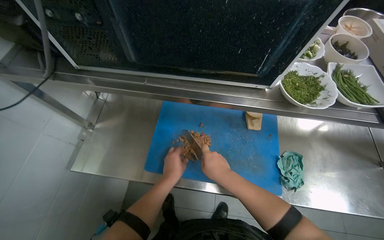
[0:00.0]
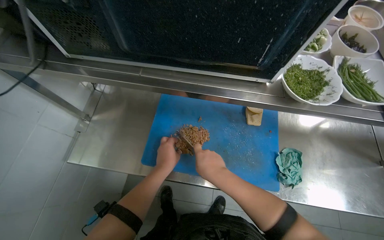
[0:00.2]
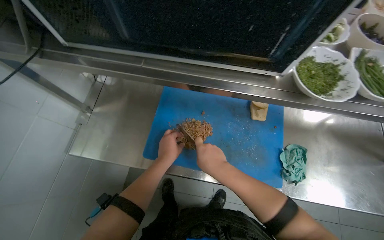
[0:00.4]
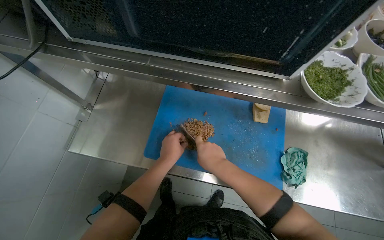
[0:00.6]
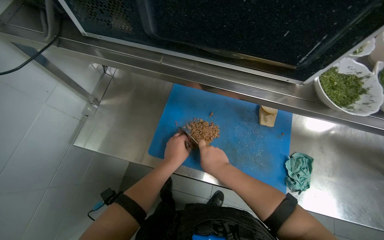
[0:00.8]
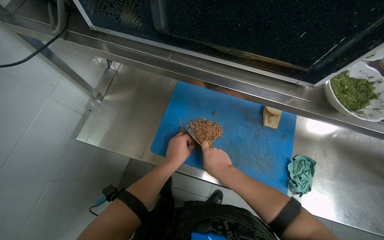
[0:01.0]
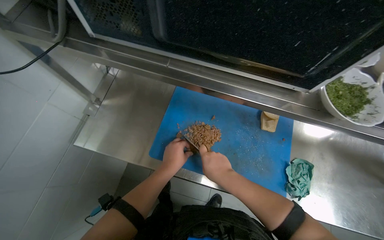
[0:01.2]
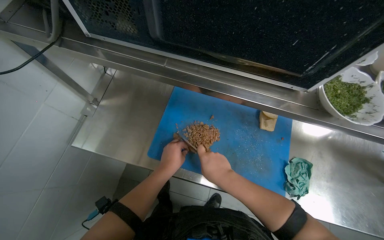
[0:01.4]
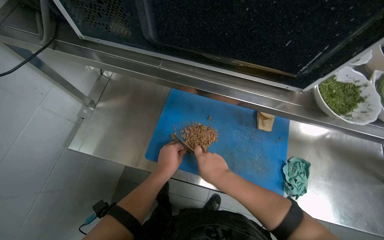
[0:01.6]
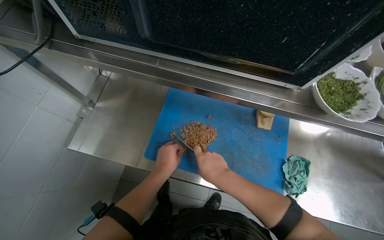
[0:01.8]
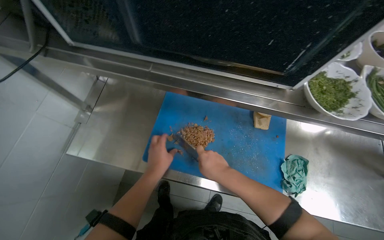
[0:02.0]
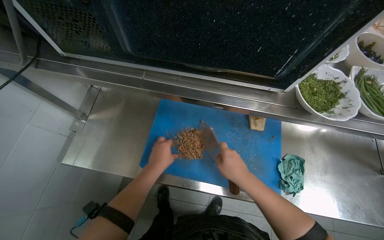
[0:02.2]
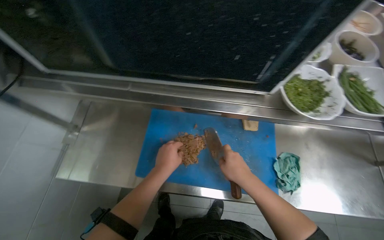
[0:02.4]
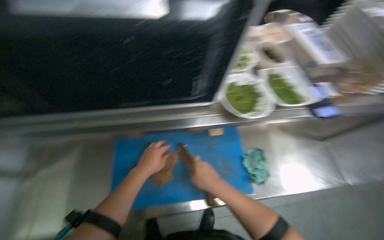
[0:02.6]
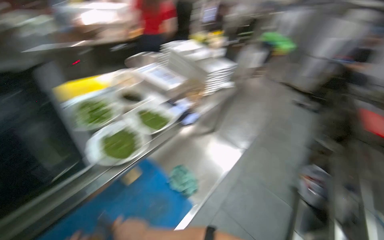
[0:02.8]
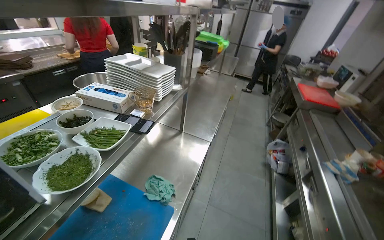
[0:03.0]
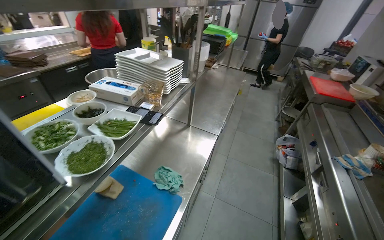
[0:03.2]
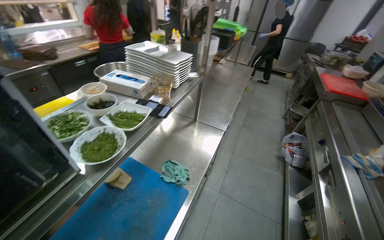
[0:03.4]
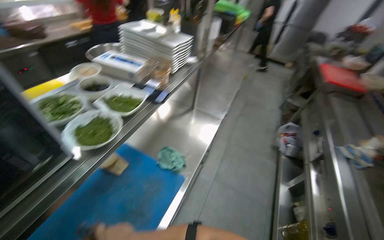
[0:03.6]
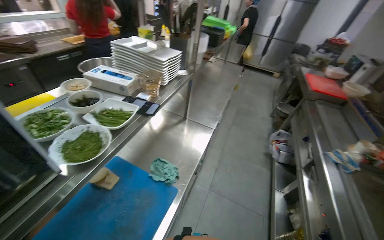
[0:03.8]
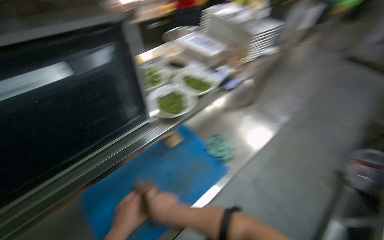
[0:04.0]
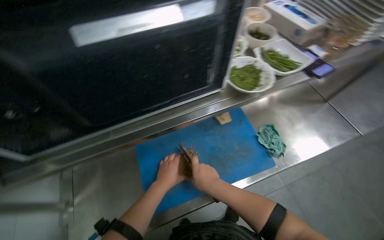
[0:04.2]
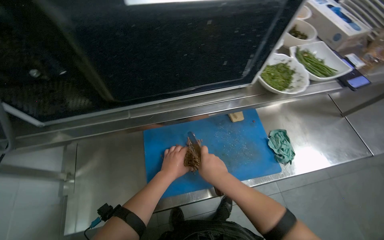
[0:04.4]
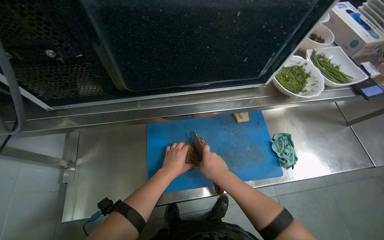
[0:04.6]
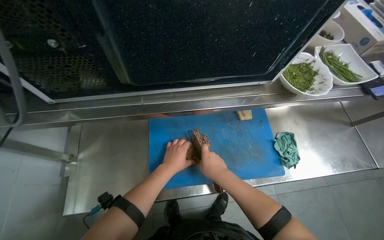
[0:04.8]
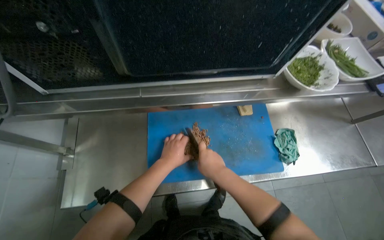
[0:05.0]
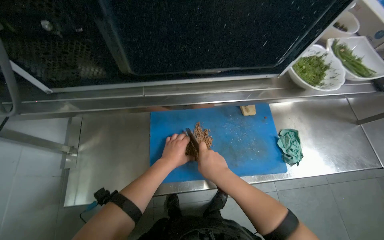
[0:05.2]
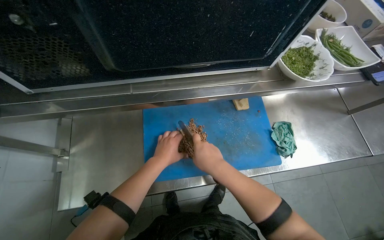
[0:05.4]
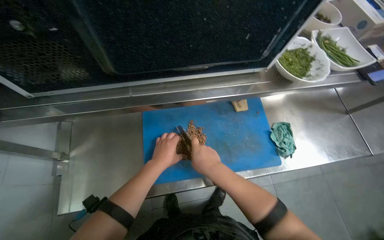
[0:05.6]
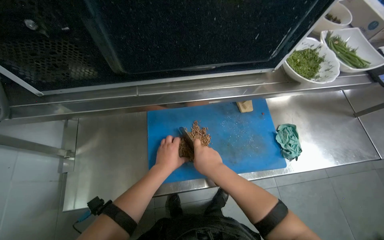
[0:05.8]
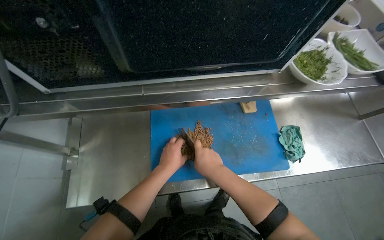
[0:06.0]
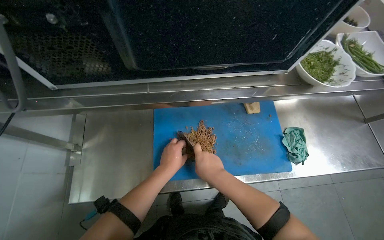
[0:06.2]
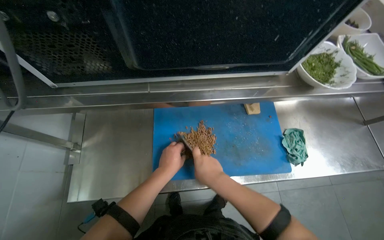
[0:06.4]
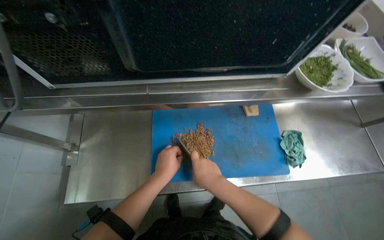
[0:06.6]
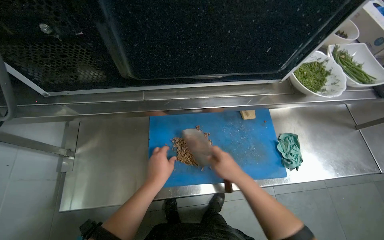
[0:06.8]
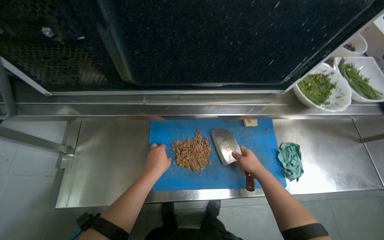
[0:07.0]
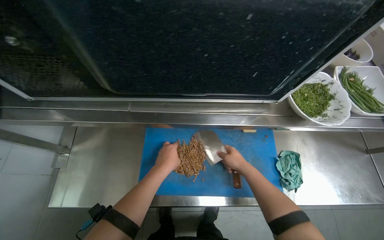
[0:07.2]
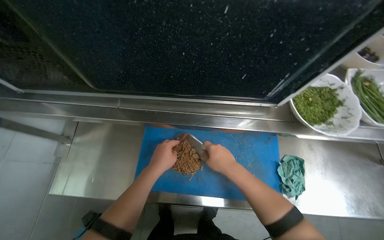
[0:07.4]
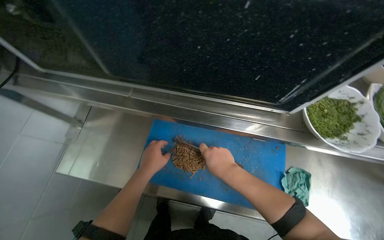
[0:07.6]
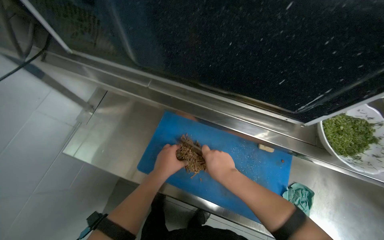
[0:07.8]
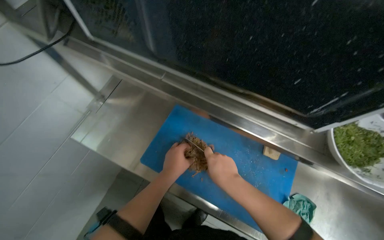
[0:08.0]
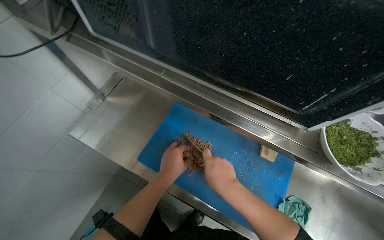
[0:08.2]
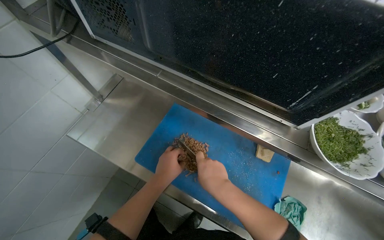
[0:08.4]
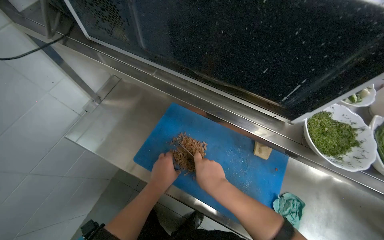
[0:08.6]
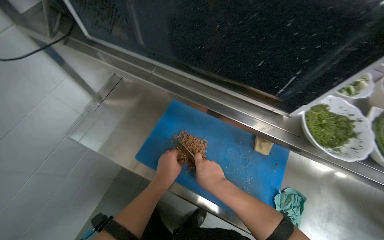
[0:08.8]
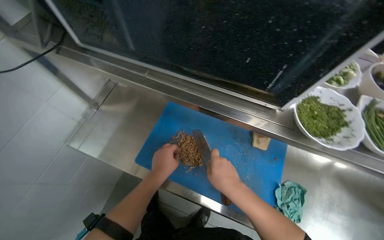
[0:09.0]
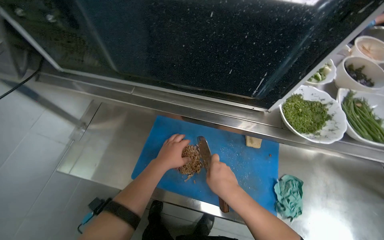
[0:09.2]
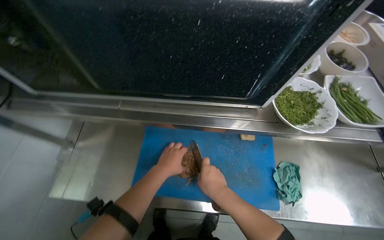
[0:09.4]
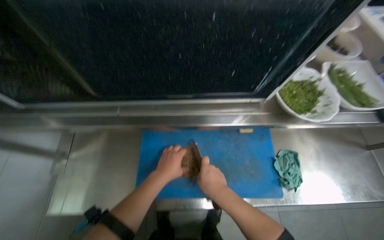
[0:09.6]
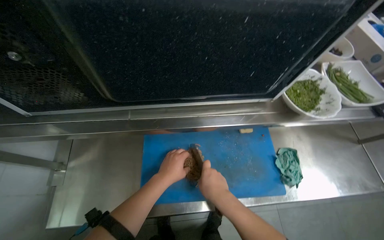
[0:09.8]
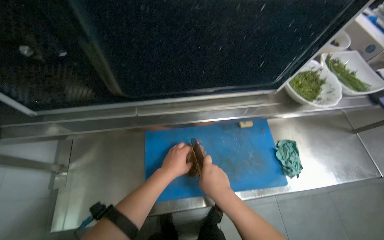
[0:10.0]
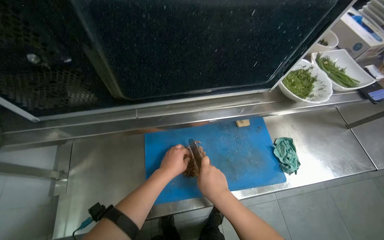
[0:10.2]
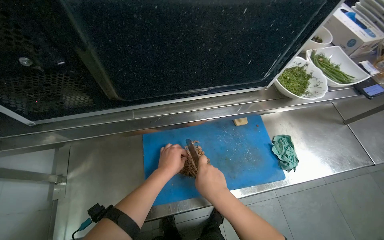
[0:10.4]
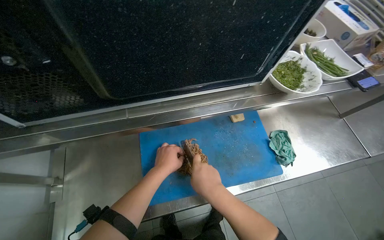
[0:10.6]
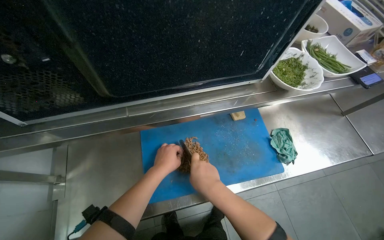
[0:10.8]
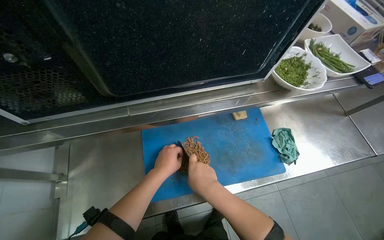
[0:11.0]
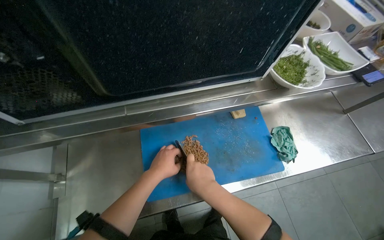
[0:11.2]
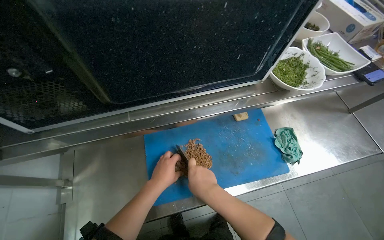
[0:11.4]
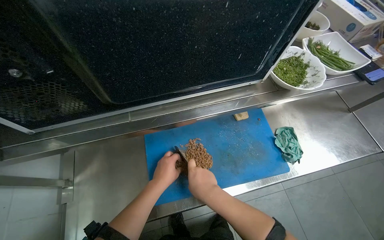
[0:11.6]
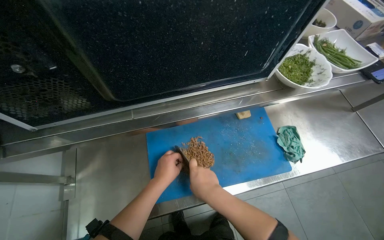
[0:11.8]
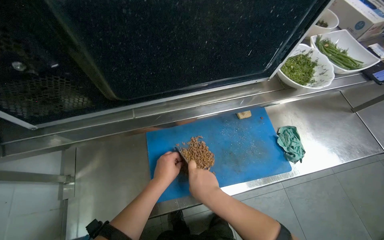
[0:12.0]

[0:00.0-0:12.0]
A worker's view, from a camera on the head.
Job: preparing food.
The whole recording: Chopping meat on cutting board. The worker transfers meat to a cutting board and chops it into smaller pieces.
0:00.0 to 0:01.6: The hands work in one place, with small movements.
0:01.6 to 0:03.0: The head rotates some 75 degrees to the right. The wearer looks about 15 degrees further upward.
0:03.0 to 0:04.4: The head rotates approximately 45 degrees to the left. The view tilts some 25 degrees downward.
0:04.4 to 0:06.0: The hands make small movements and keep their place.
0:06.0 to 0:07.6: The right hand travels to the right and back again, some 15 cm each way.
0:09.0 to 0:10.4: The head turns to the right by approximately 35 degrees.
0:10.4 to 0:12.0: The hands are busy where they are.

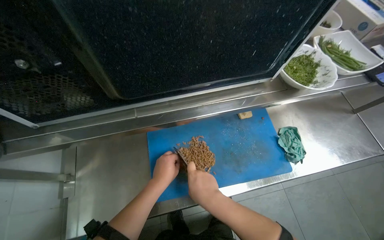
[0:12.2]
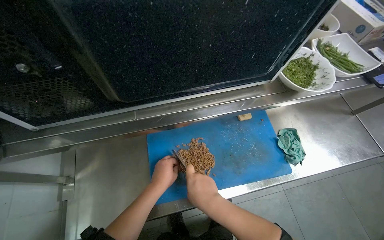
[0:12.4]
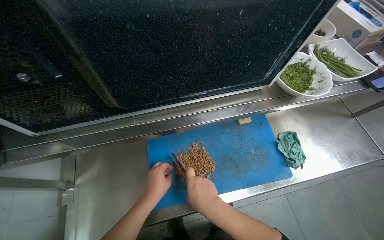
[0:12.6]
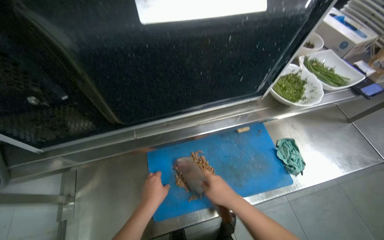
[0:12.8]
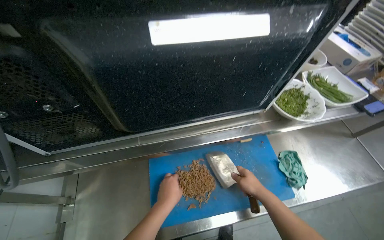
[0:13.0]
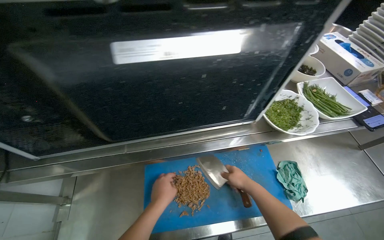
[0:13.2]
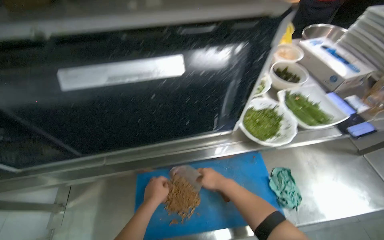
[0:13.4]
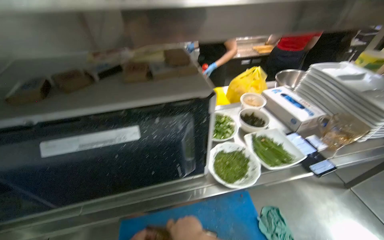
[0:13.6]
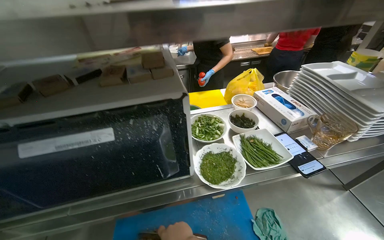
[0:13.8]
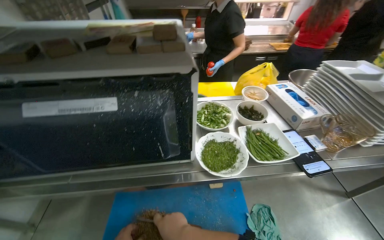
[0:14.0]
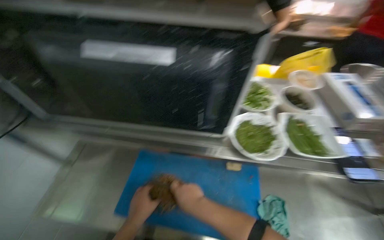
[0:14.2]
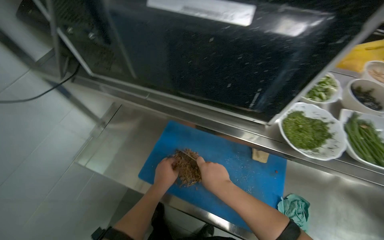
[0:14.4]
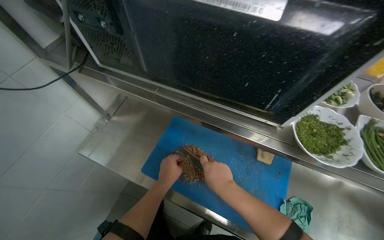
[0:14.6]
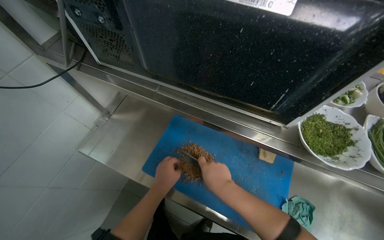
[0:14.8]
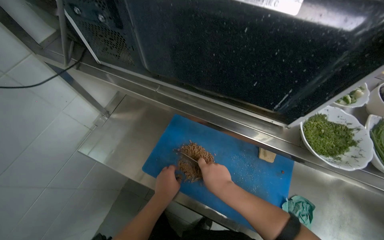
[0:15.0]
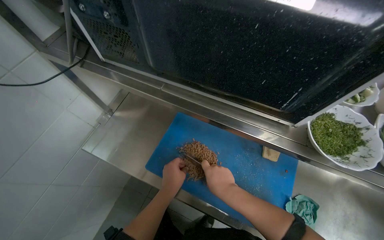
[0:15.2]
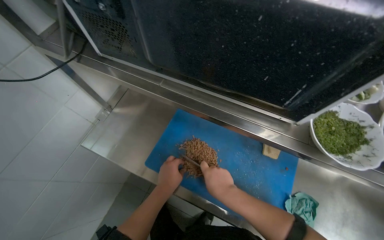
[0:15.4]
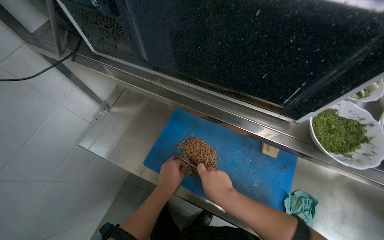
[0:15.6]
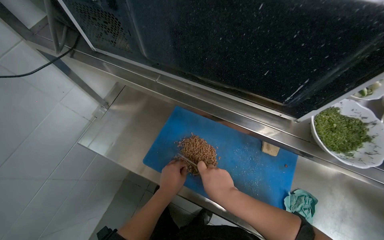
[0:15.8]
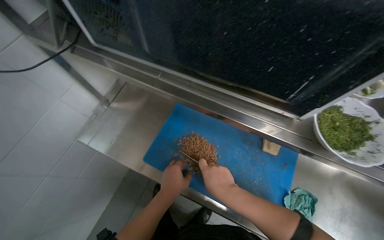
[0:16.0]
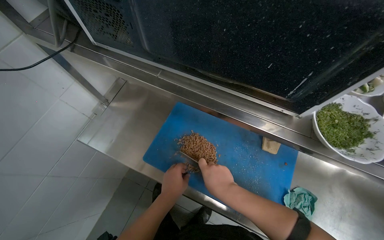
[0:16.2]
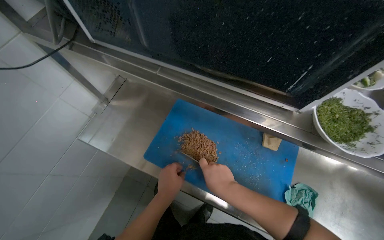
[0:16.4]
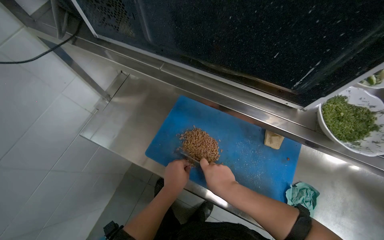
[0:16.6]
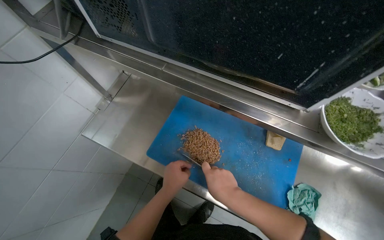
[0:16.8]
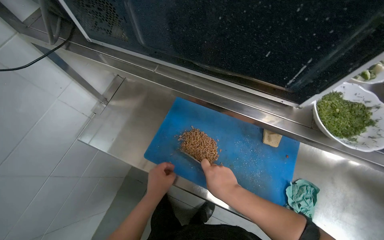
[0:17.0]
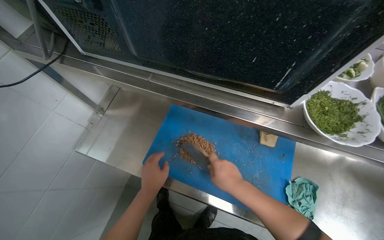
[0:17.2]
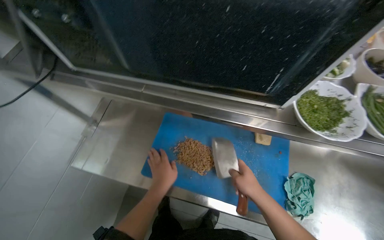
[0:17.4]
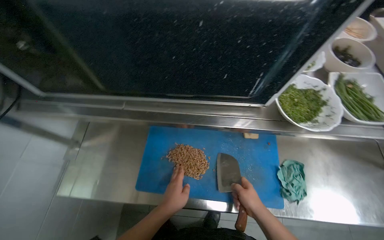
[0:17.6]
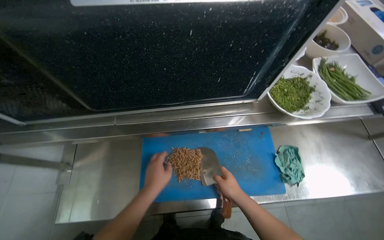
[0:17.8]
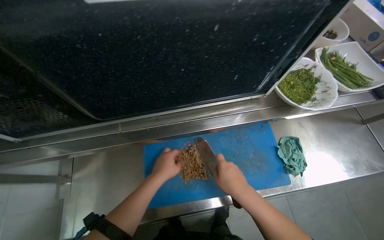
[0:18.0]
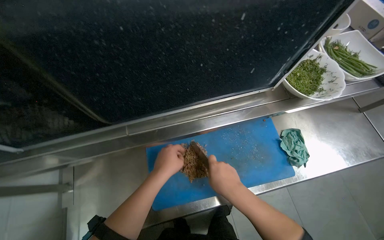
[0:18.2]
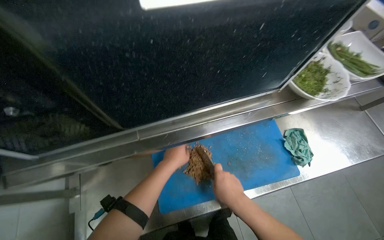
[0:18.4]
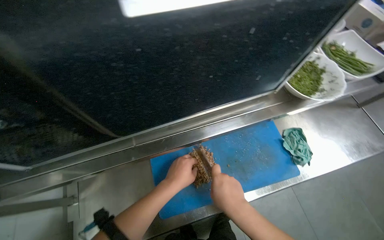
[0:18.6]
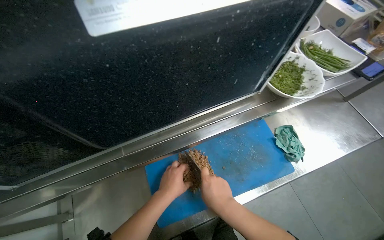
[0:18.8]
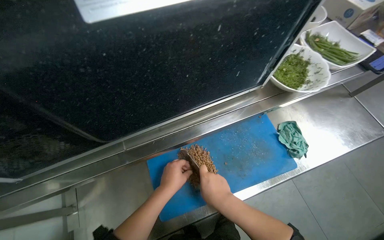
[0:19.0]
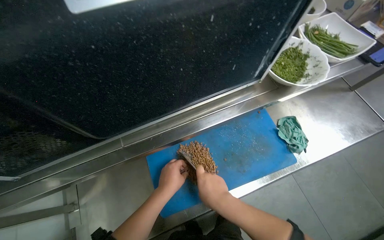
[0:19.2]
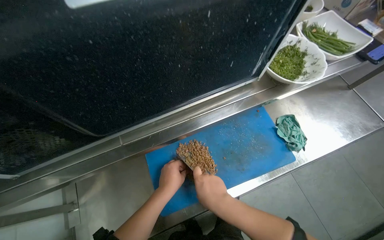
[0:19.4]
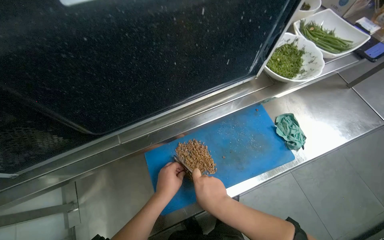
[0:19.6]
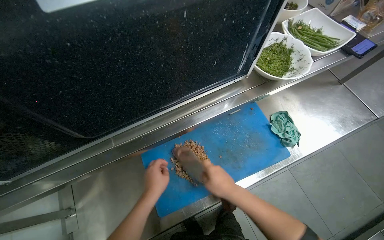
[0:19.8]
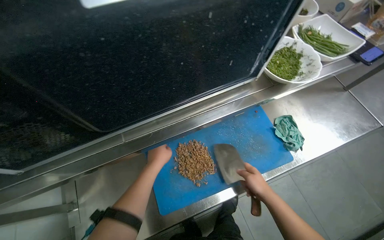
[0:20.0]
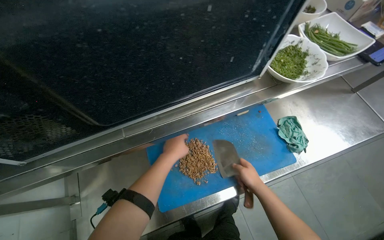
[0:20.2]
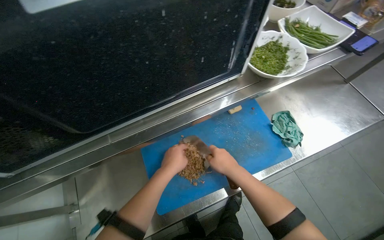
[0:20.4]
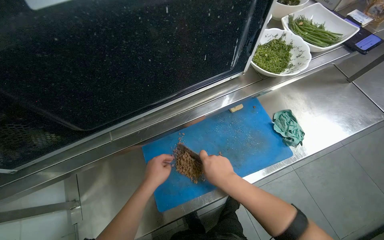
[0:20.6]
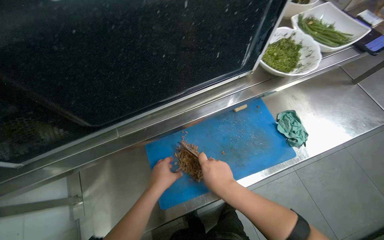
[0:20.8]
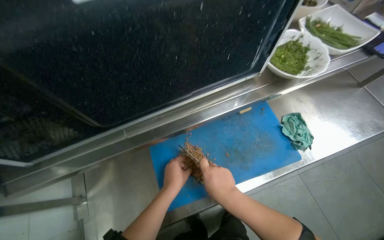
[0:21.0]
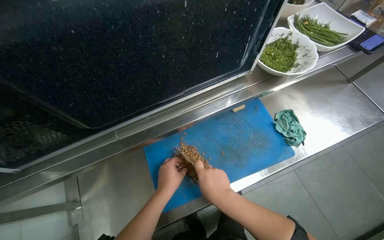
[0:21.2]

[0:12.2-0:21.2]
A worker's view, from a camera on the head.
Job: preparing food.
The whole recording: Chopping meat on cutting board. The worker transfers meat to a cutting board and chops it into smaller pieces.
0:12.2 to 0:13.8: The camera pitches upward, by some 25 degrees.
0:13.8 to 0:15.2: The head rotates roughly 35 degrees to the left. The view tips downward by approximately 20 degrees.
0:15.2 to 0:16.6: The hands are busy where they are.
0:16.6 to 0:18.2: The wearer looks about 40 degrees further to the right.
0:18.2 to 0:19.8: The hands stay close to where they were, moving slightly.
0:19.8 to 0:21.2: The right hand goes to the right and returns, approximately 10 cm each way, while the left hand reaches about 10 cm up the picture, then returns.
